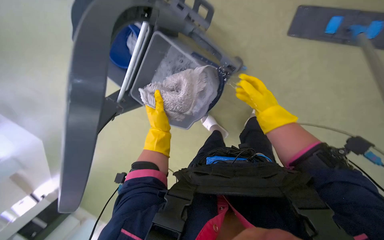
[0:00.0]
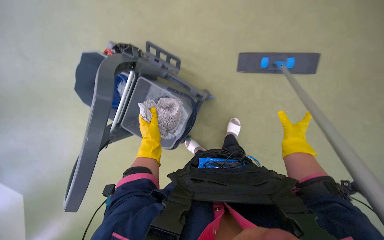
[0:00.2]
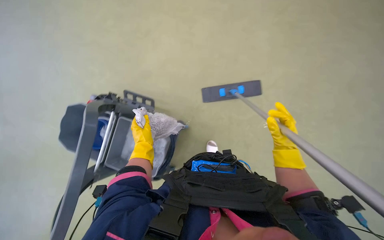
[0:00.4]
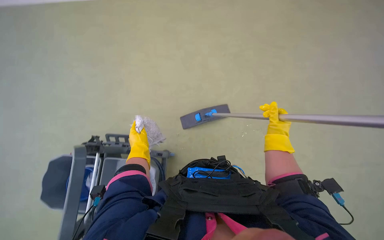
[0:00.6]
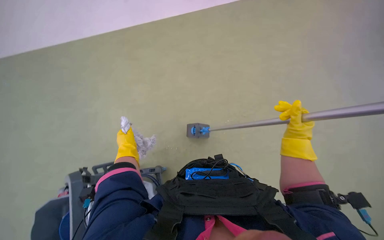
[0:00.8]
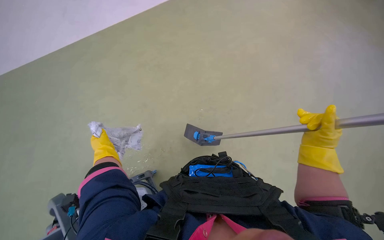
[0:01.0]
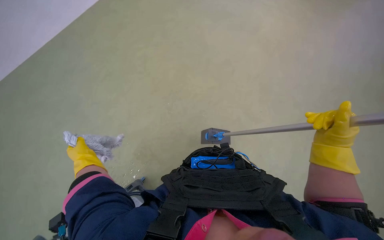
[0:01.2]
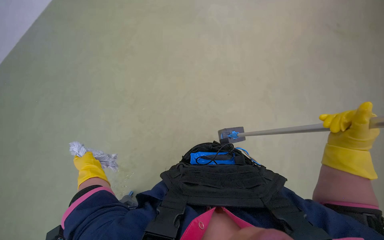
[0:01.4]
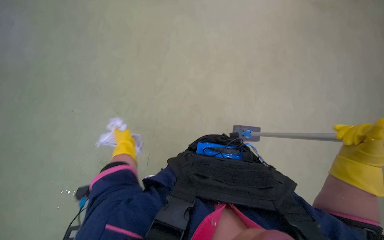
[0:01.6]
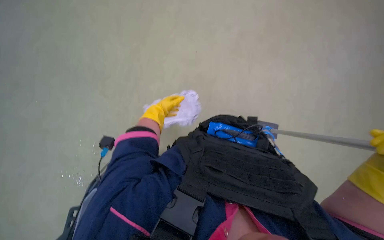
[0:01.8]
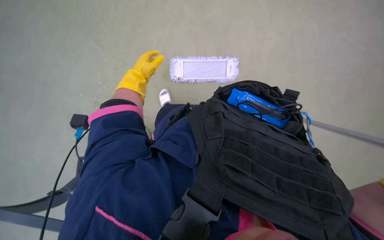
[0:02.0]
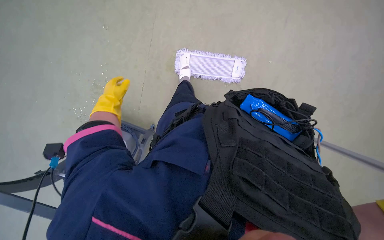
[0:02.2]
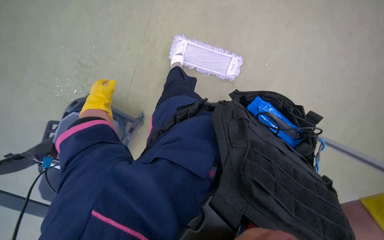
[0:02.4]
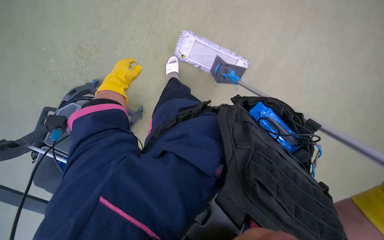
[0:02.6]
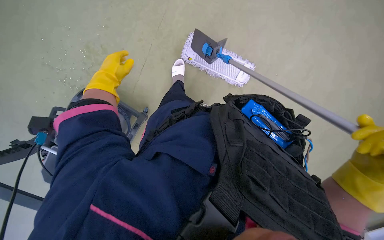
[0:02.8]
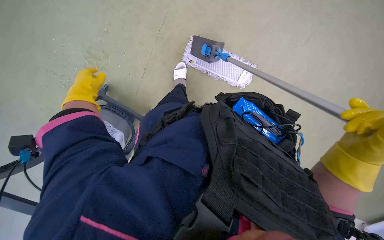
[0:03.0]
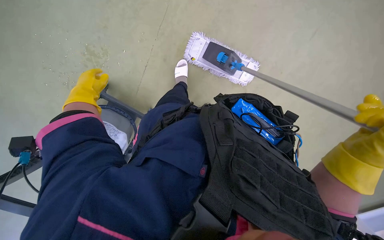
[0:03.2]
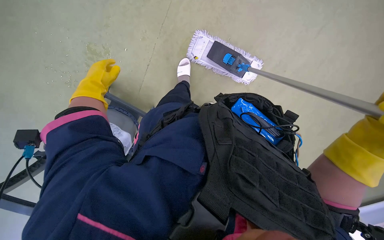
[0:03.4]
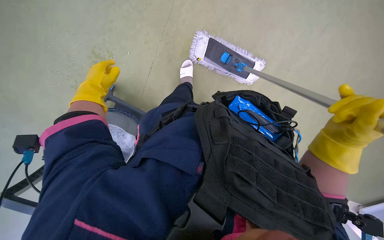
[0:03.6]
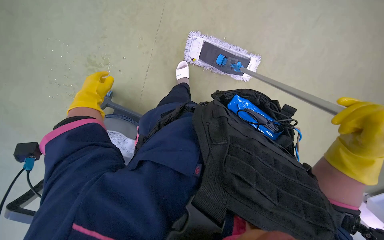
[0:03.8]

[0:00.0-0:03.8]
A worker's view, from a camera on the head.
Job: preparing cleaning supplies.
The whole recording: Preparing mop for floor cleaning. The worker wrings and changes the mop head, preparing it for cleaning.
0:00.0 to 0:01.2: The view tips upward by approximately 30 degrees.

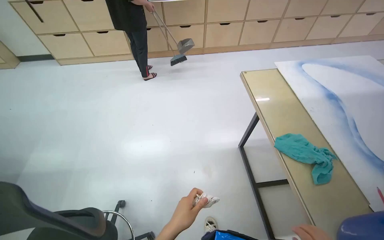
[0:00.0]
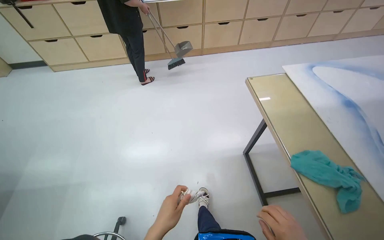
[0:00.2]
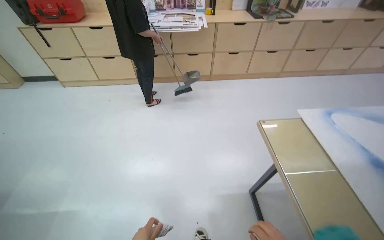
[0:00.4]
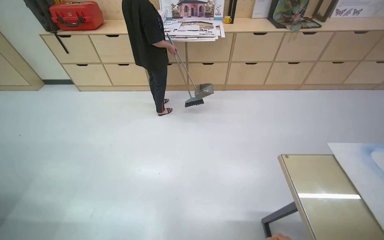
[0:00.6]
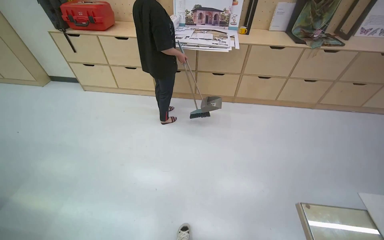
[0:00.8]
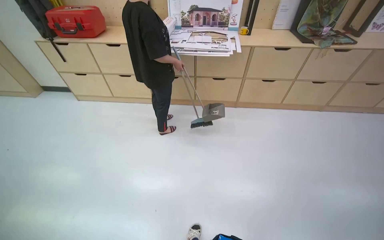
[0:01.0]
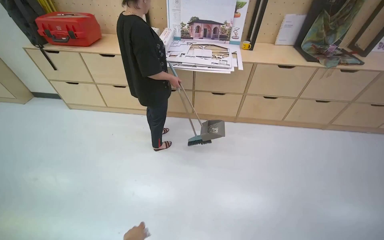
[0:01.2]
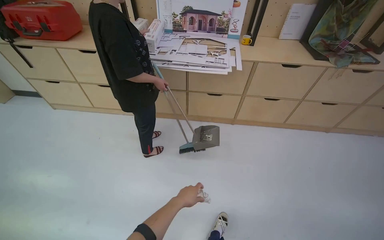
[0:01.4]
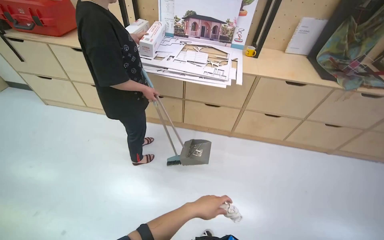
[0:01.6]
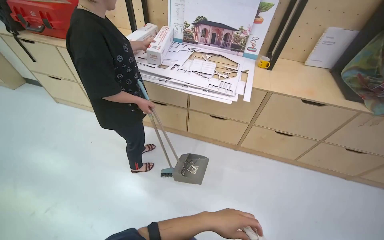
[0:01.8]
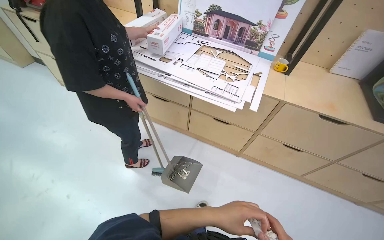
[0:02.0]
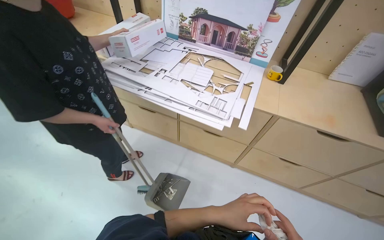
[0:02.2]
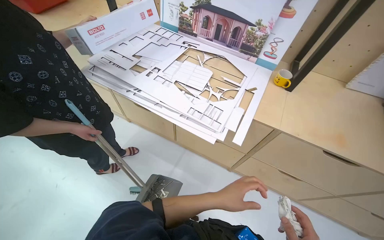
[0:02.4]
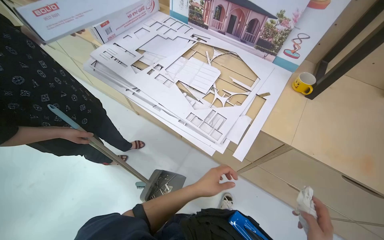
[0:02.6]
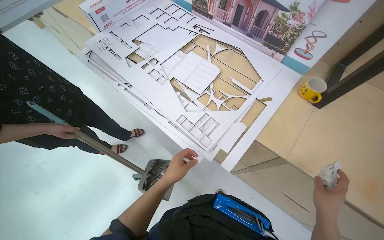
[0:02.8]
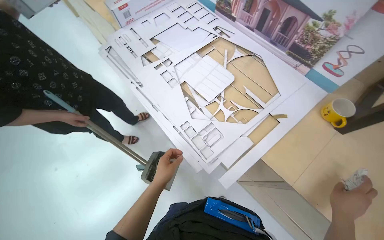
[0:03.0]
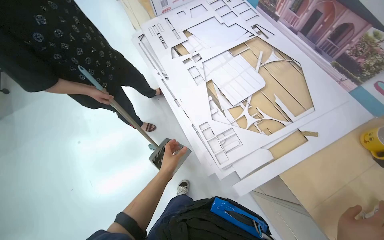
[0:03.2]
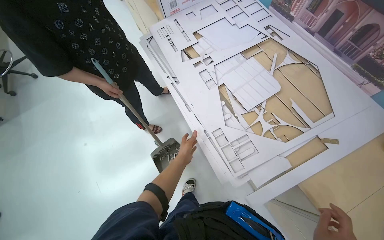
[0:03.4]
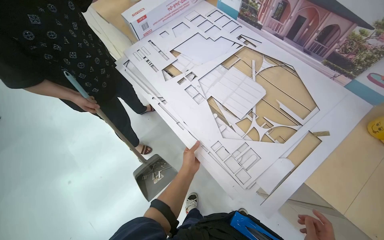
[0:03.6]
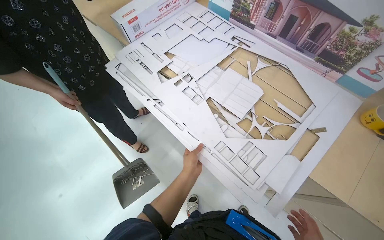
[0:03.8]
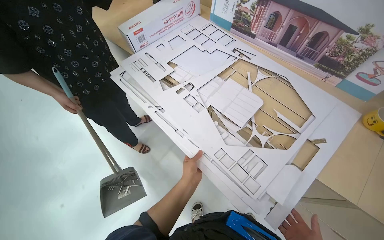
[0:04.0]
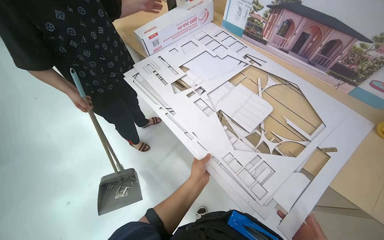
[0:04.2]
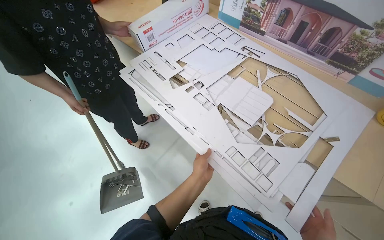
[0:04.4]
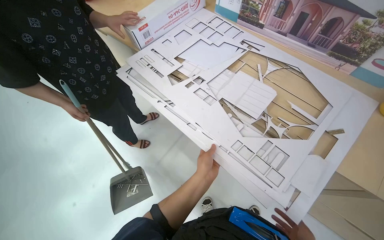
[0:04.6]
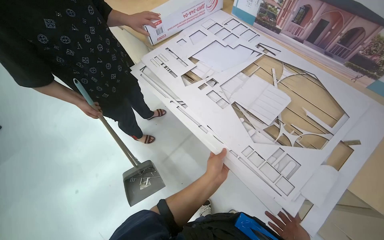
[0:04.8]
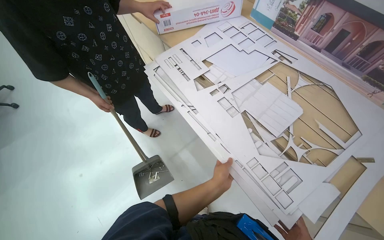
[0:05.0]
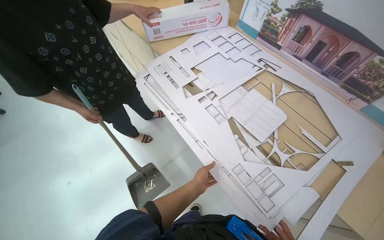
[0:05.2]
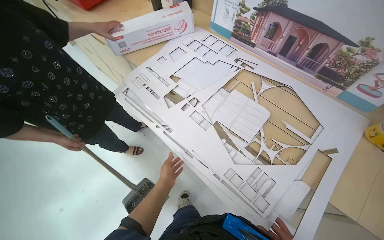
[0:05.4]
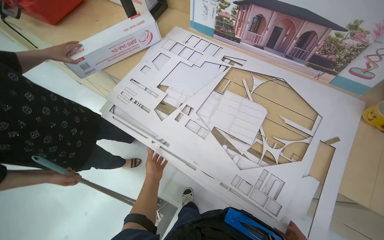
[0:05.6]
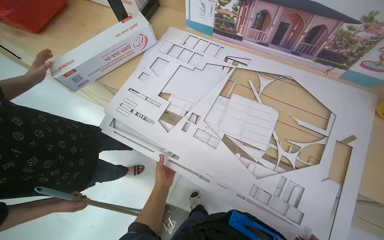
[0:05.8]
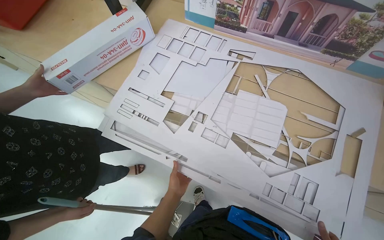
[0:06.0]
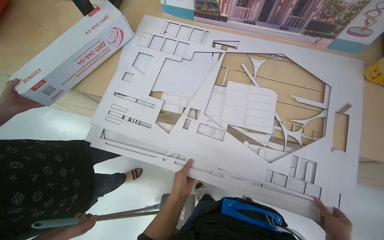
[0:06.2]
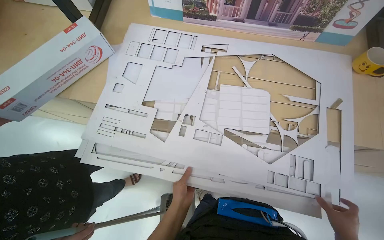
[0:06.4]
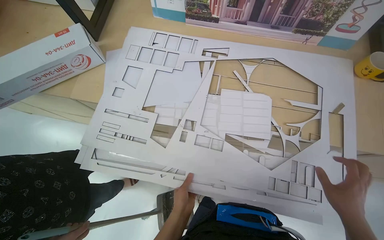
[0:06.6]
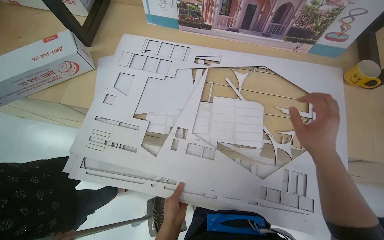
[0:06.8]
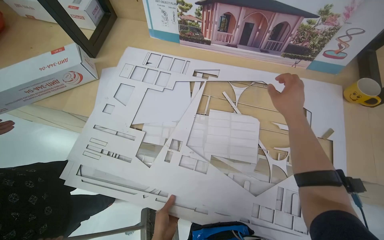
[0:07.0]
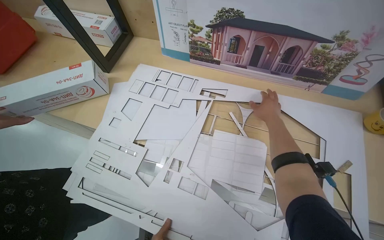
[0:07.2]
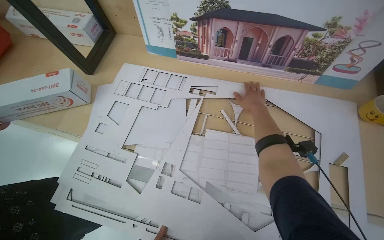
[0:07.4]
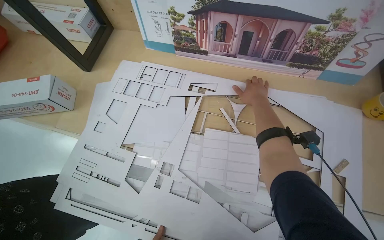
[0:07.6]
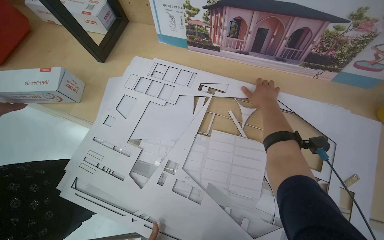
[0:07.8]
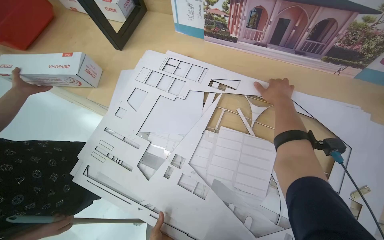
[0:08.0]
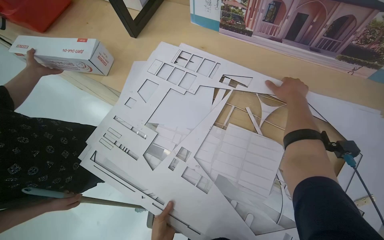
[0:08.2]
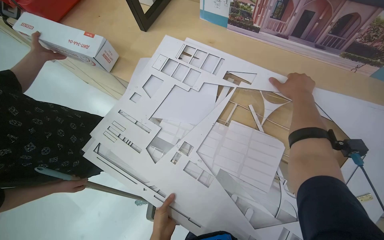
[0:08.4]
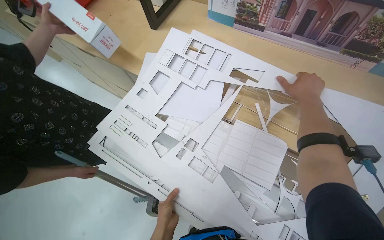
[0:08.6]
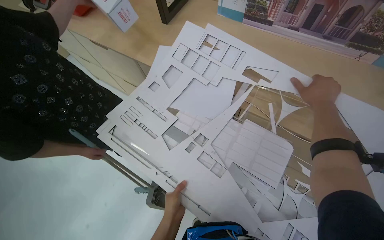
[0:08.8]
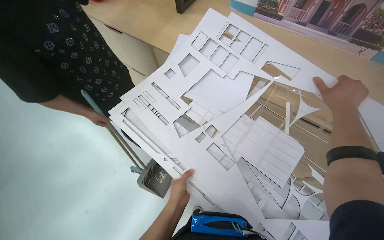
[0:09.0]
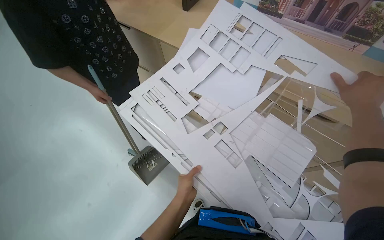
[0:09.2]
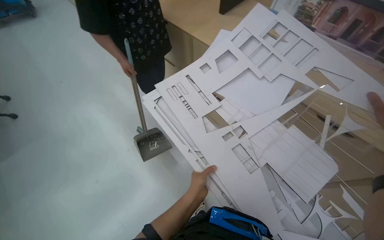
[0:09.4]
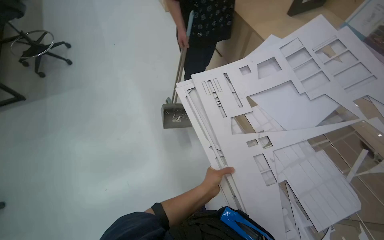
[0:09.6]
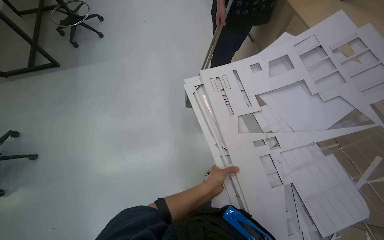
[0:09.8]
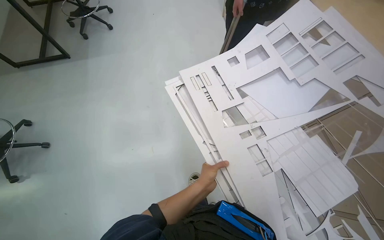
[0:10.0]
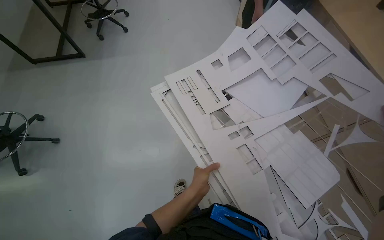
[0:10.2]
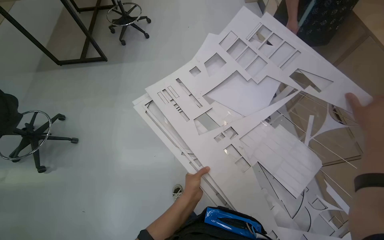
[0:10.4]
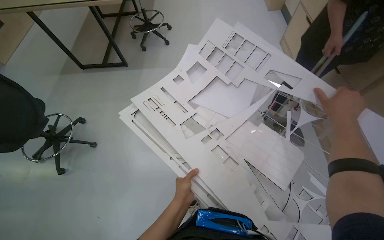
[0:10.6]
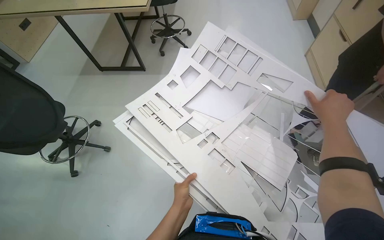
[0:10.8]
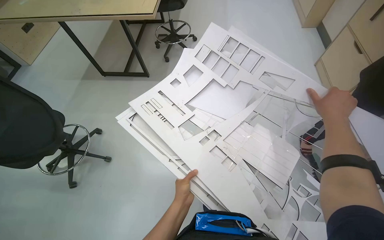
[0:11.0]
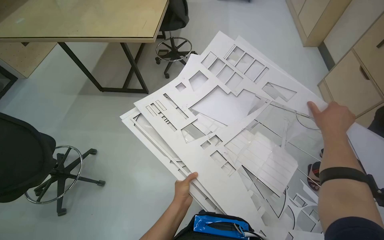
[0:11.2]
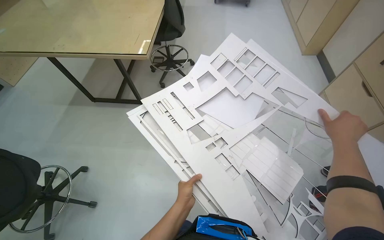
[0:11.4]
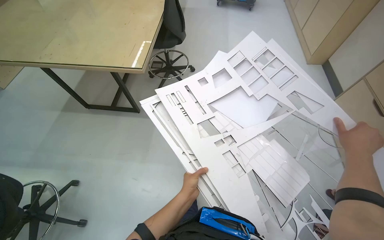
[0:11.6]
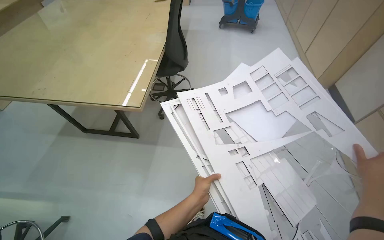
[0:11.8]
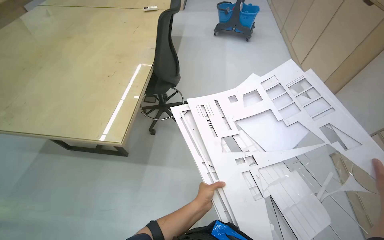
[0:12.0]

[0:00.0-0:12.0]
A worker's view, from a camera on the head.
Job: organizing items.
The whole recording: Moving Paper Cutouts. The worker picks up paper cutouts and carries them to a designated area with other stacks.
0:00.0 to 0:01.6: The wearer moves about 1.5 m.
0:01.6 to 0:03.0: The head travels approximately 1 m. The wearer's head swings approximately 40 degrees to the left. The wearer looks roughly 15 degrees further downward.
0:07.6 to 0:09.0: The head rotates some 25 degrees to the left.
0:10.4 to 0:12.0: The view tips upward by about 15 degrees.

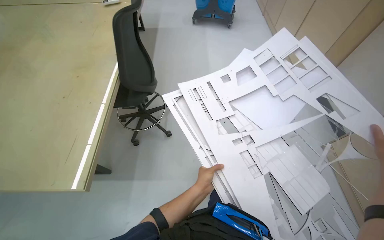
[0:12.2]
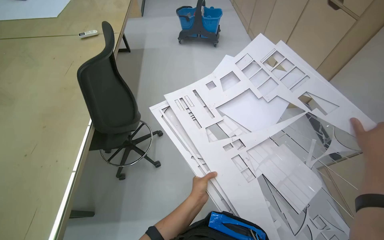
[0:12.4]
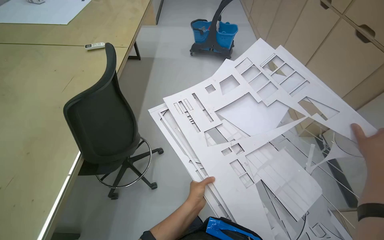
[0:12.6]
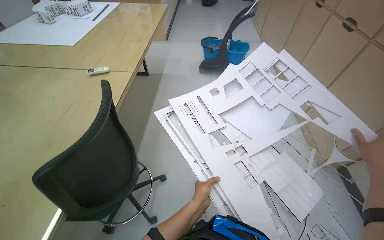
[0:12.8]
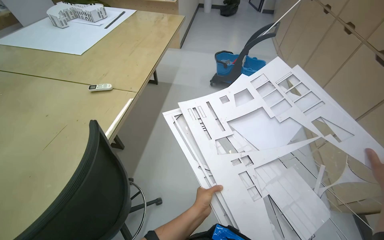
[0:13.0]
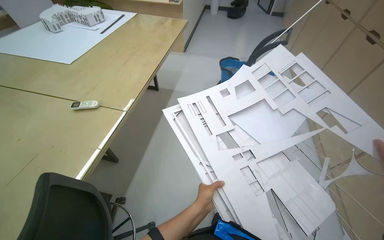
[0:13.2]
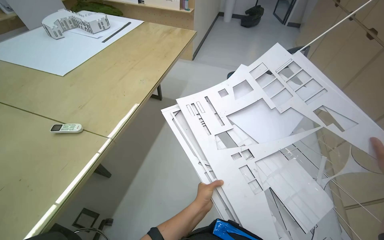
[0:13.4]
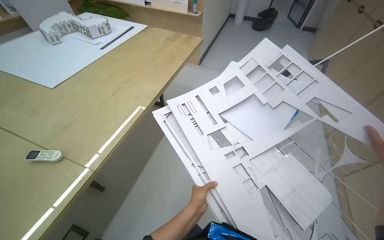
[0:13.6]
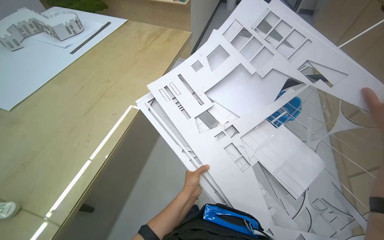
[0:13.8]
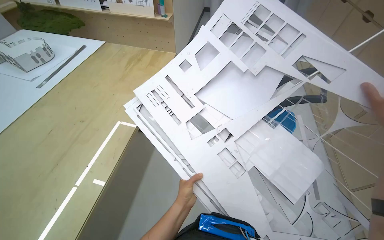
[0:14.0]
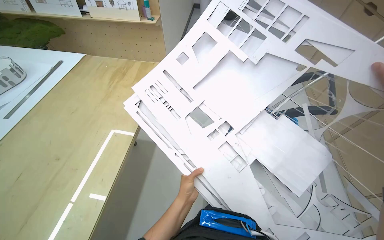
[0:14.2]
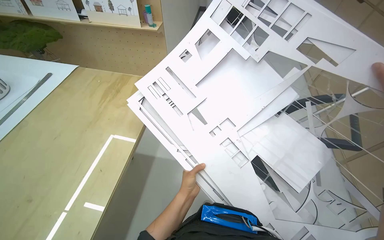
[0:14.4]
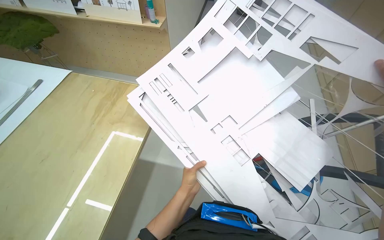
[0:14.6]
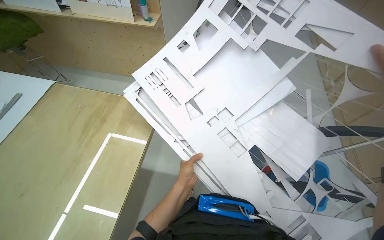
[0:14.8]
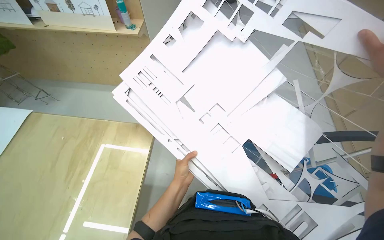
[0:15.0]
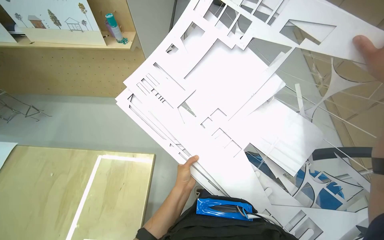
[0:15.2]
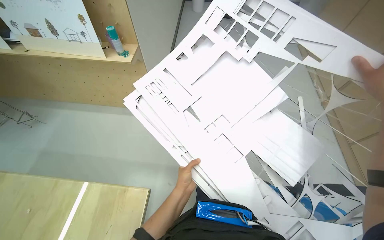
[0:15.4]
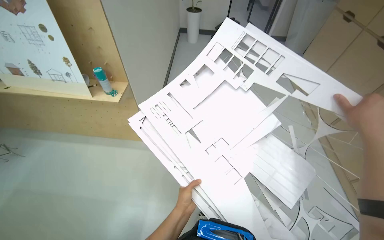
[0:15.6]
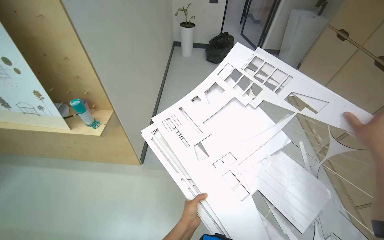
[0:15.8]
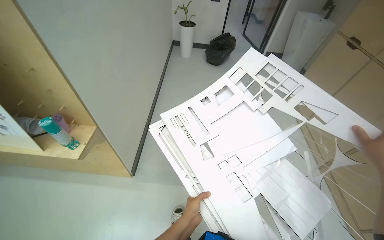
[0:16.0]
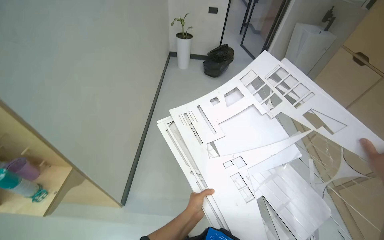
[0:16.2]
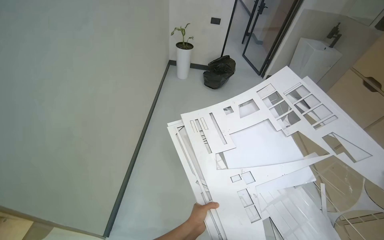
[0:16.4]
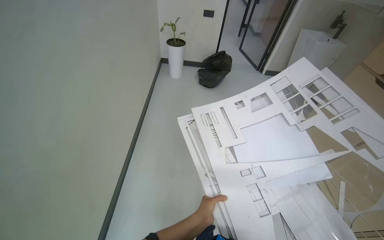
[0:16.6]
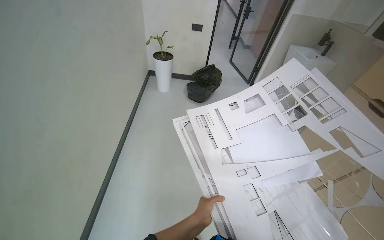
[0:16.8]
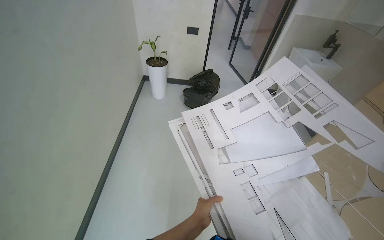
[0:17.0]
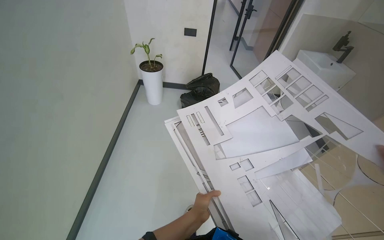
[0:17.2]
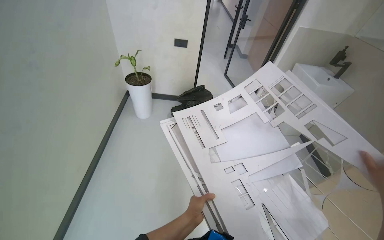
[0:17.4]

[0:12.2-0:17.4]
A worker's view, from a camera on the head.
Job: organizing items.
The whole recording: Moving Paper Cutouts. The worker picks up paper cutouts and carries them to a designated area with other stacks.
0:15.6 to 0:17.4: The wearer looks approximately 10 degrees further upward.
